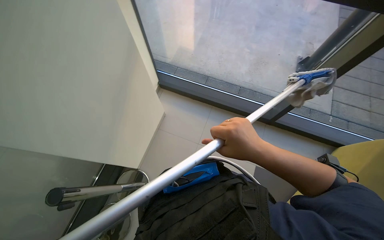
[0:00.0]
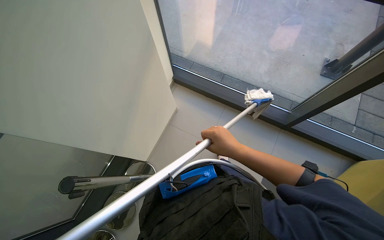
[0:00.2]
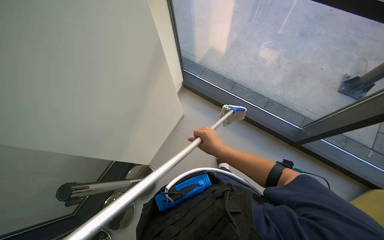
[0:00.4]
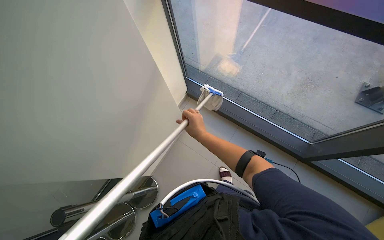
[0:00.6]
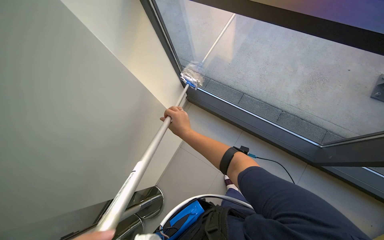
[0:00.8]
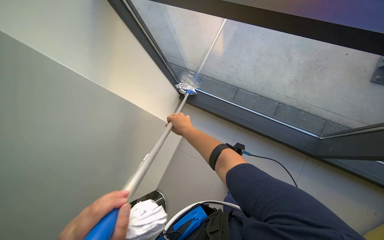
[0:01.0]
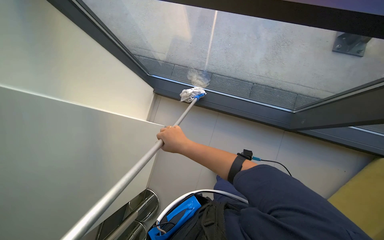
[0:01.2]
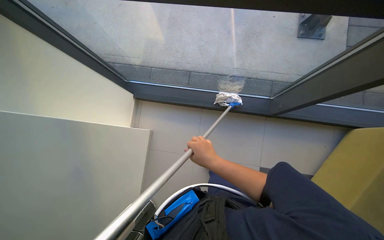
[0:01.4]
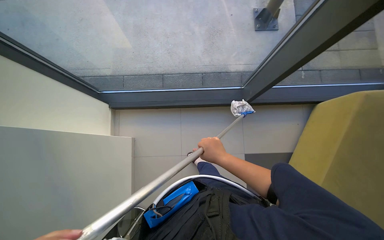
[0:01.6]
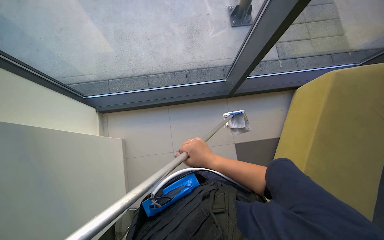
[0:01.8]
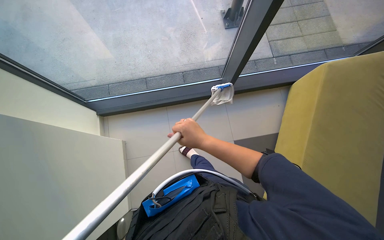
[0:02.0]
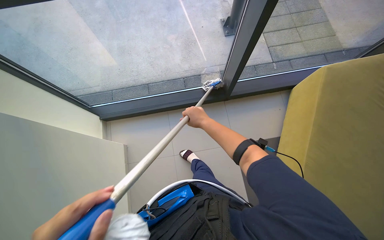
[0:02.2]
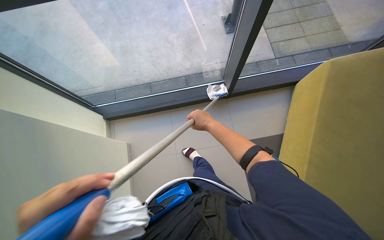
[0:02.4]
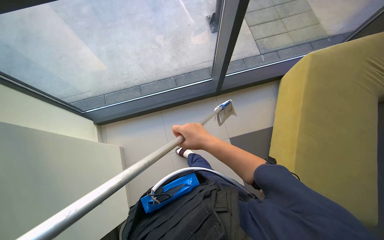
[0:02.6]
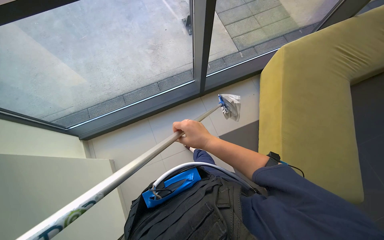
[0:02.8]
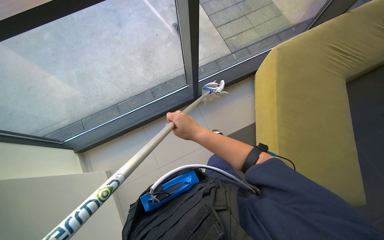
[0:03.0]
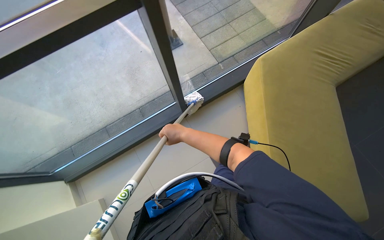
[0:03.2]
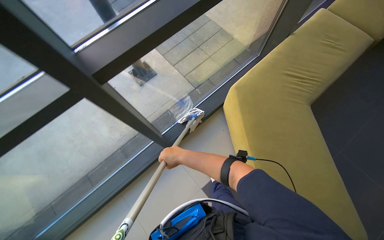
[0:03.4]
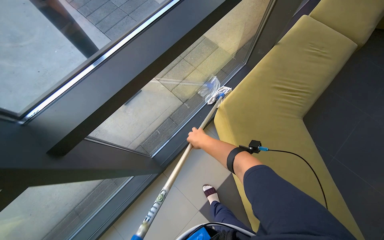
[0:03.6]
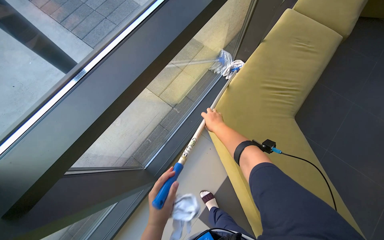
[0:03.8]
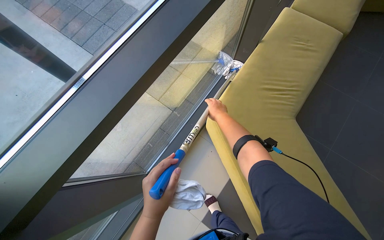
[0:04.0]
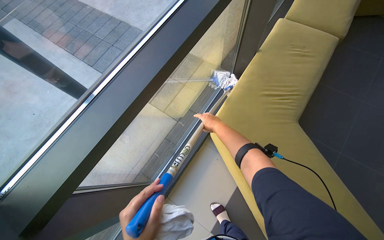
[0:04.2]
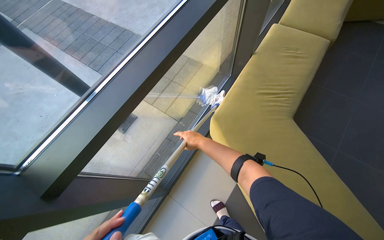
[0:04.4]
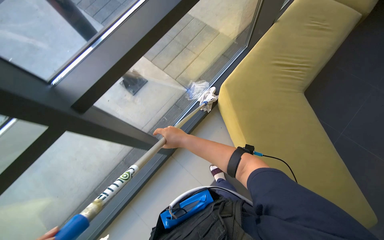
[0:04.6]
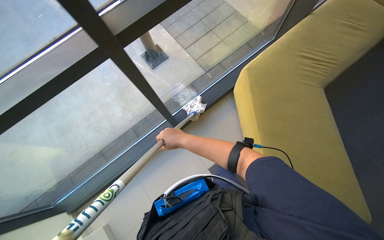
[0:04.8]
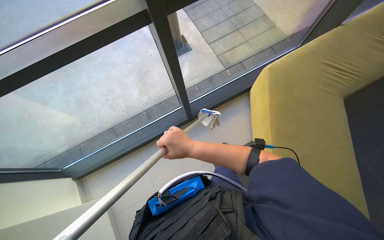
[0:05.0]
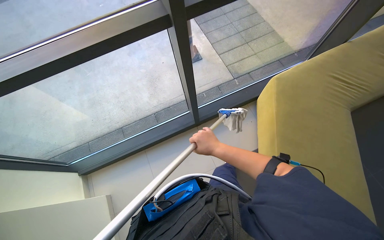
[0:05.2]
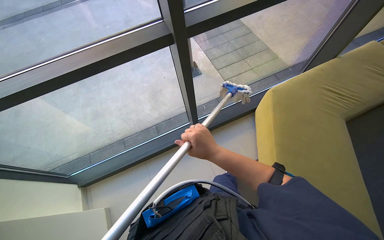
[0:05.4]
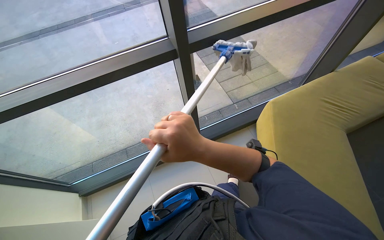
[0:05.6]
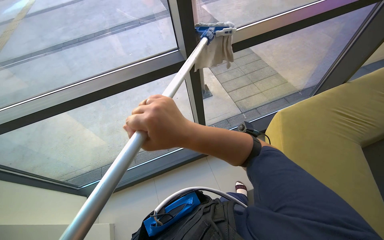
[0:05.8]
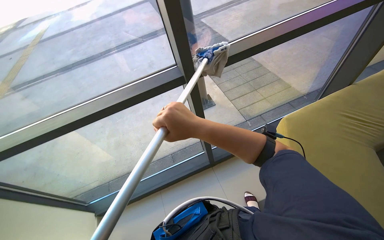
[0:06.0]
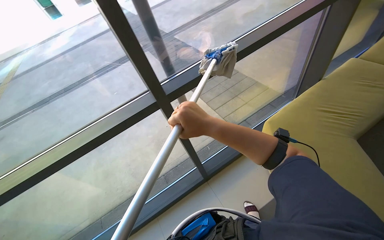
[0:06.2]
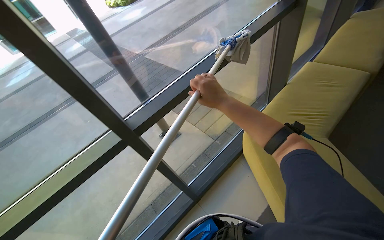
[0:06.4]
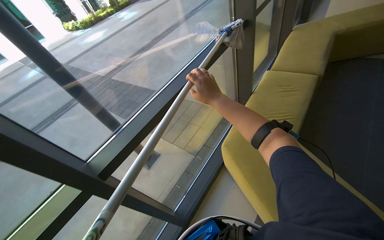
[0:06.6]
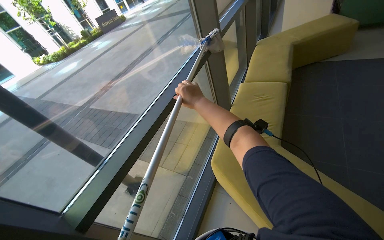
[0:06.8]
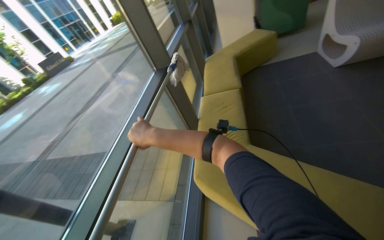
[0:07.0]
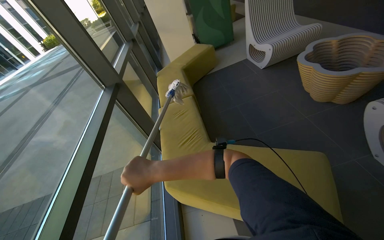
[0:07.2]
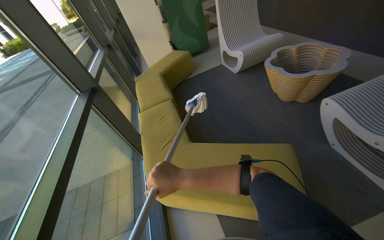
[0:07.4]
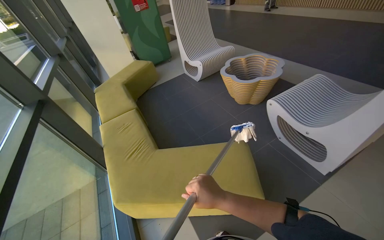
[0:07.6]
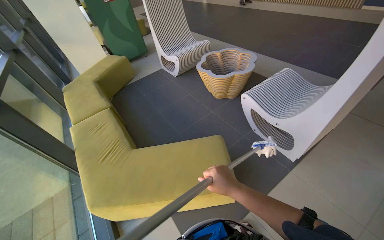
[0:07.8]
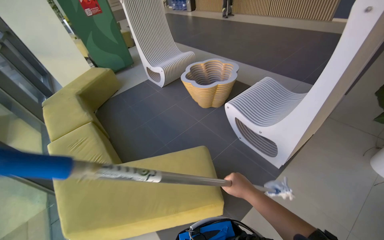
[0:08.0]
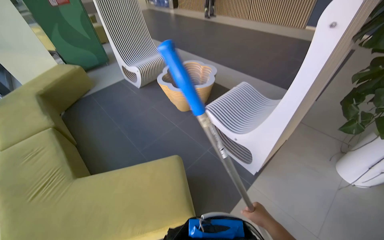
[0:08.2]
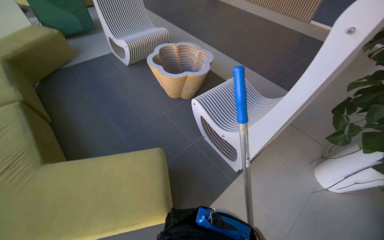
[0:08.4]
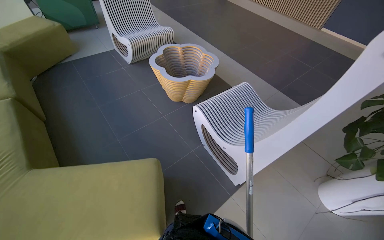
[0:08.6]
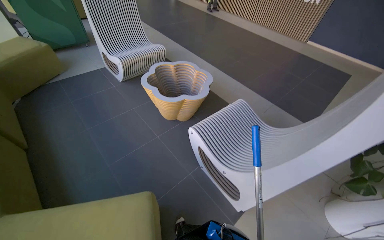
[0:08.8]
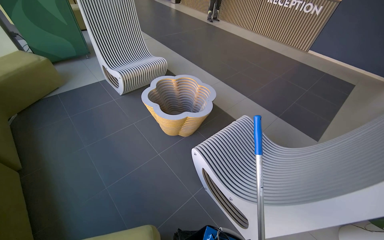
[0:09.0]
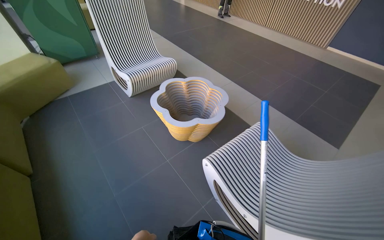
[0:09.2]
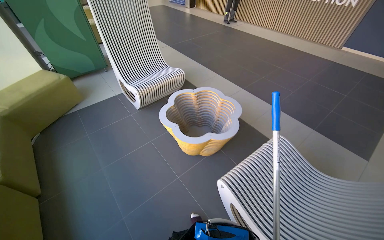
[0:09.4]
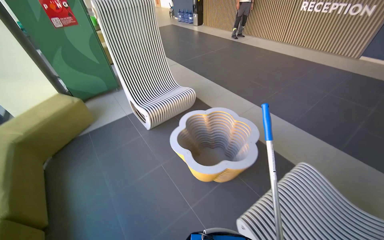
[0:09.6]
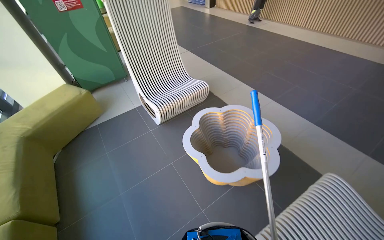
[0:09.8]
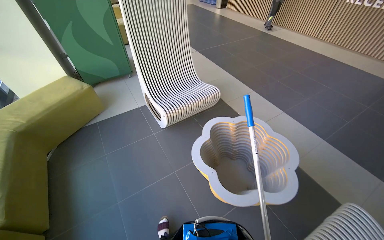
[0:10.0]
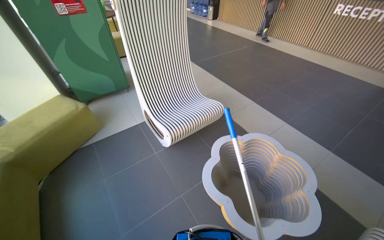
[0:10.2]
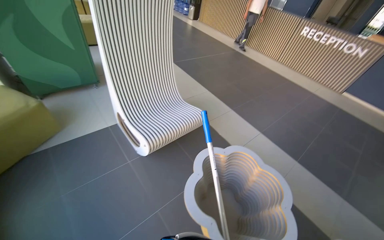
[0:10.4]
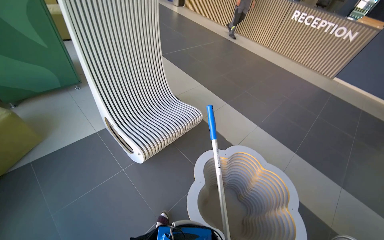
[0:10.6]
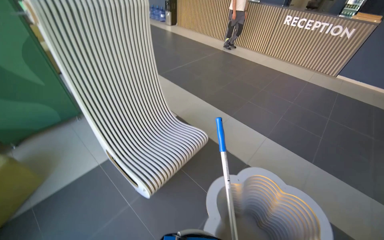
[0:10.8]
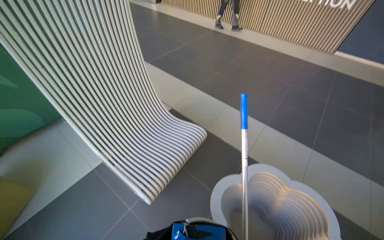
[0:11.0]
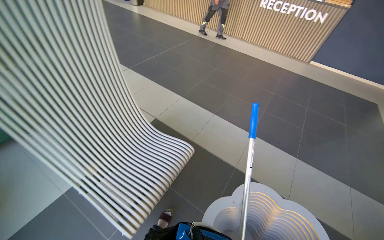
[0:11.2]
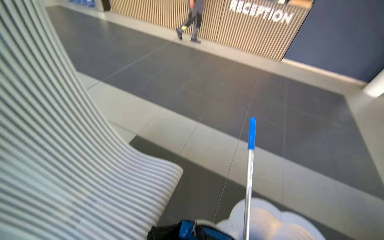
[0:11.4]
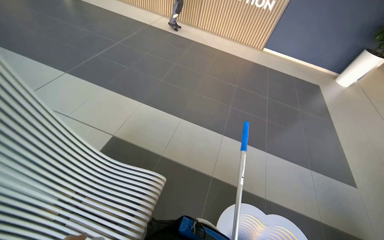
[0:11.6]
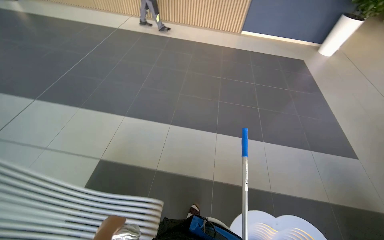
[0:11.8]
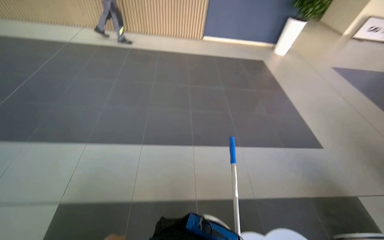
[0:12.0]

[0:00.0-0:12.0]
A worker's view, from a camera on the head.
Job: cleaning windows.
The whole recording: Cleaning glass windows. The worker cleans the large glass windows with a long-handled cleaning tool.
0:06.0 to 0:07.6: The wearer looks about 95 degrees further to the right. The camera pitches upward, by about 40 degrees.
0:07.6 to 0:09.0: The wearer moves roughly 80 cm. The view pans to the right by some 20 degrees.
0:09.0 to 0:10.4: The camera is carried about 1 m.
0:10.4 to 0:12.0: The camera travels about 1 m. The head turns to the right by about 40 degrees.

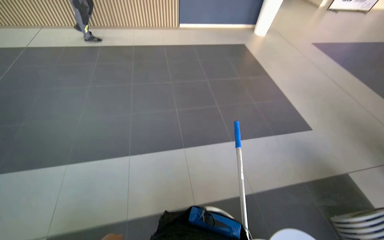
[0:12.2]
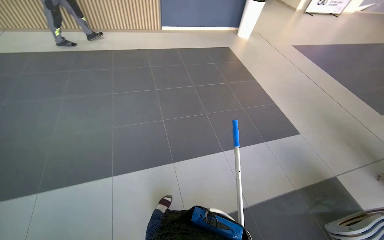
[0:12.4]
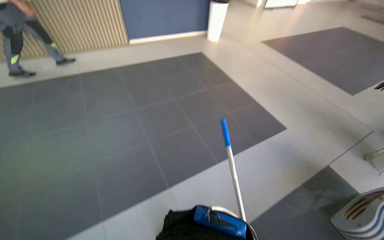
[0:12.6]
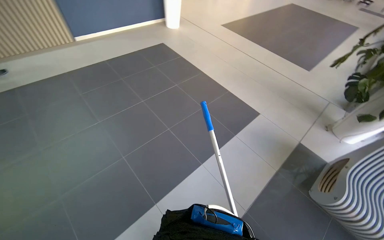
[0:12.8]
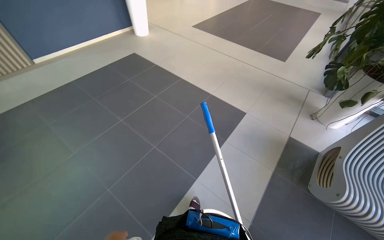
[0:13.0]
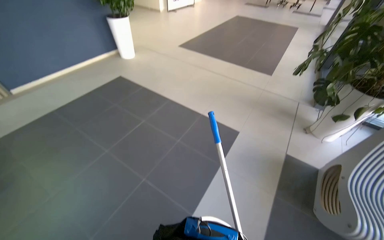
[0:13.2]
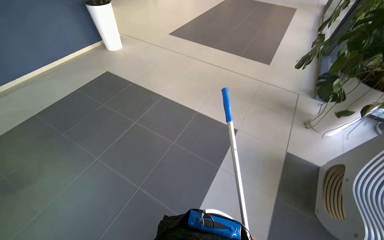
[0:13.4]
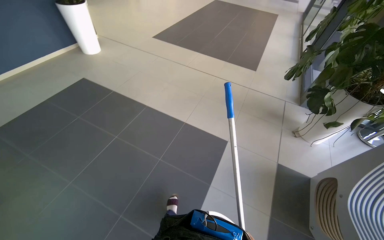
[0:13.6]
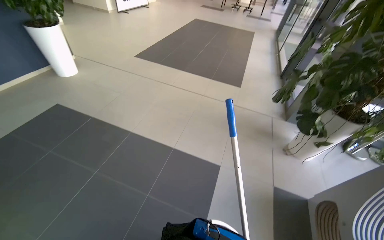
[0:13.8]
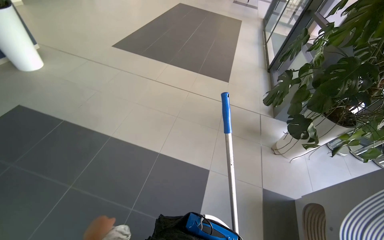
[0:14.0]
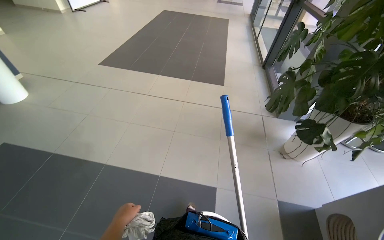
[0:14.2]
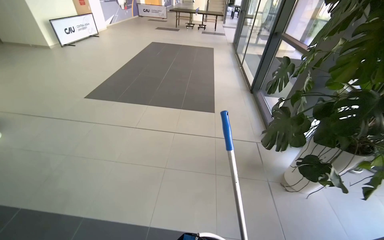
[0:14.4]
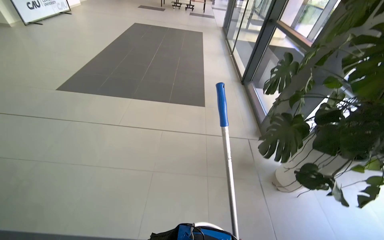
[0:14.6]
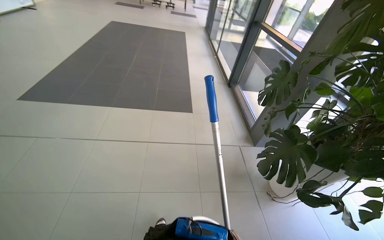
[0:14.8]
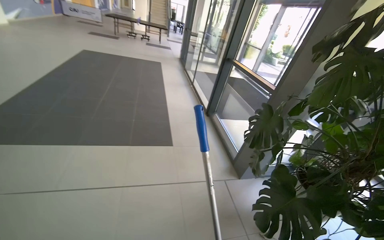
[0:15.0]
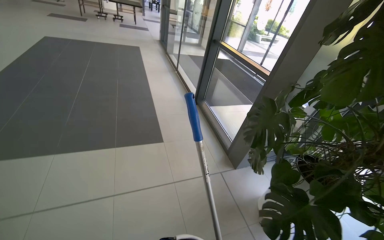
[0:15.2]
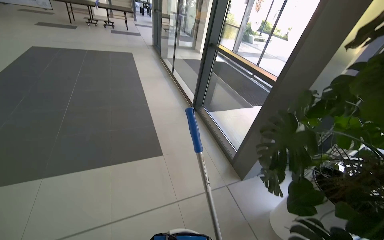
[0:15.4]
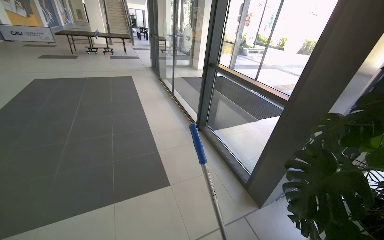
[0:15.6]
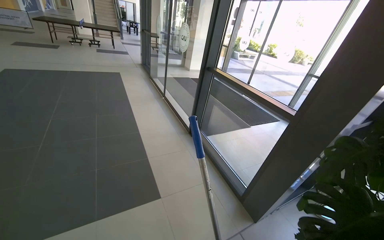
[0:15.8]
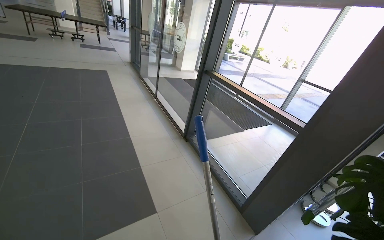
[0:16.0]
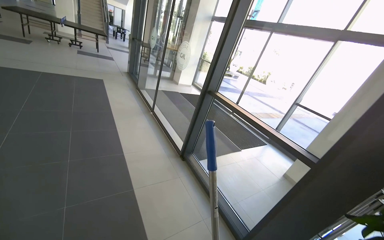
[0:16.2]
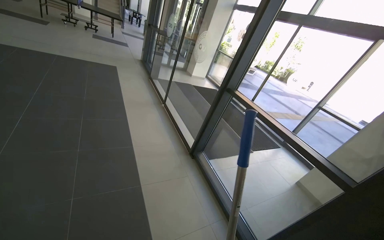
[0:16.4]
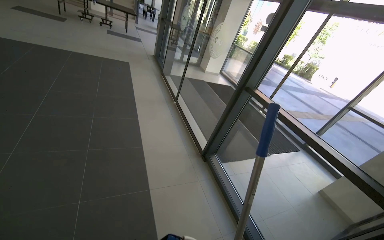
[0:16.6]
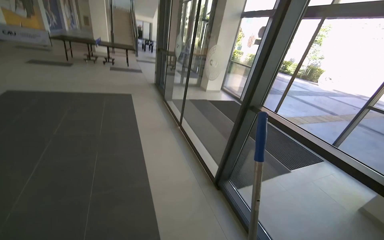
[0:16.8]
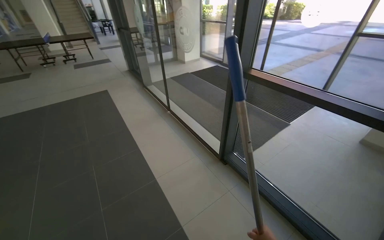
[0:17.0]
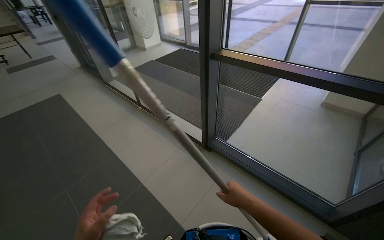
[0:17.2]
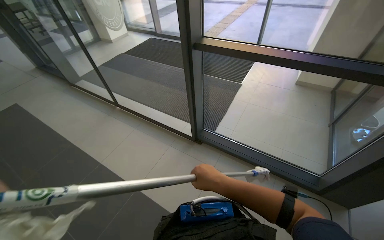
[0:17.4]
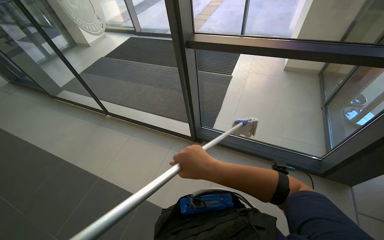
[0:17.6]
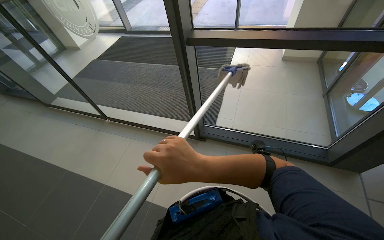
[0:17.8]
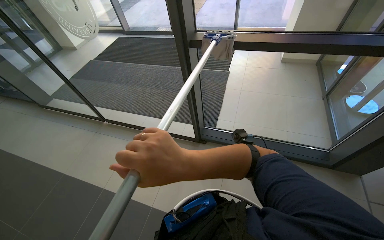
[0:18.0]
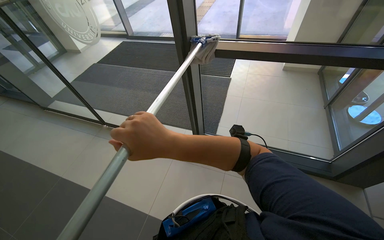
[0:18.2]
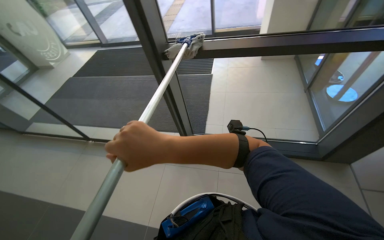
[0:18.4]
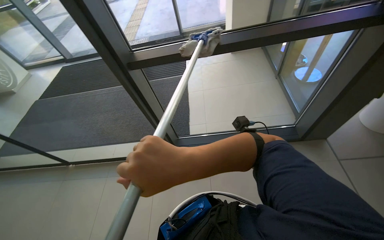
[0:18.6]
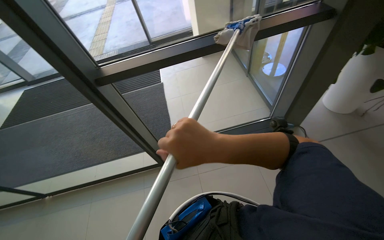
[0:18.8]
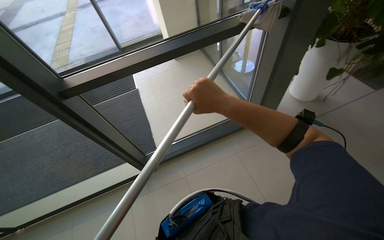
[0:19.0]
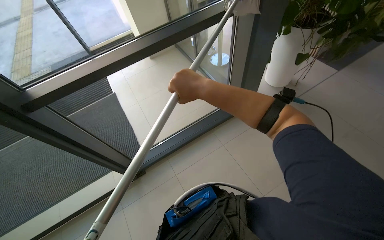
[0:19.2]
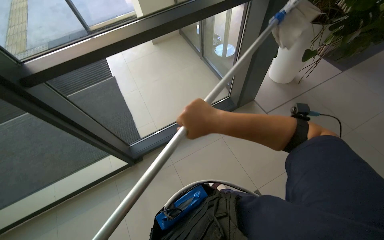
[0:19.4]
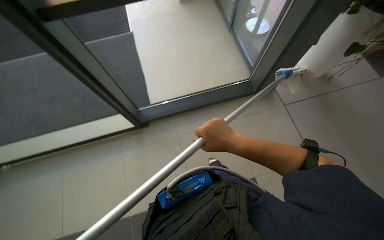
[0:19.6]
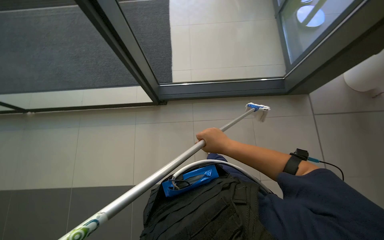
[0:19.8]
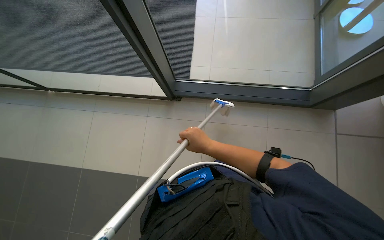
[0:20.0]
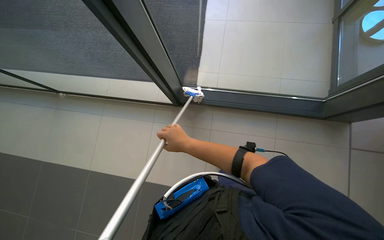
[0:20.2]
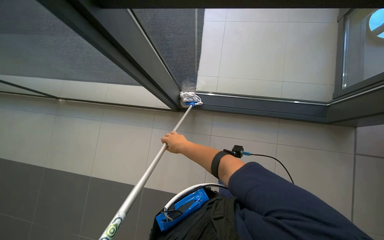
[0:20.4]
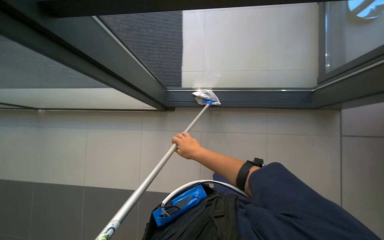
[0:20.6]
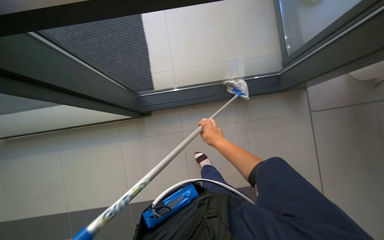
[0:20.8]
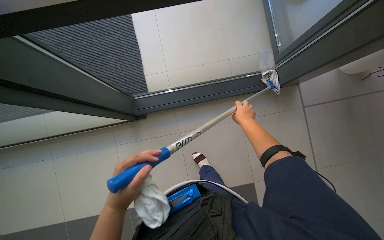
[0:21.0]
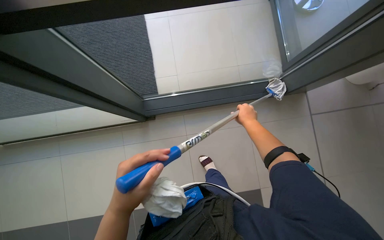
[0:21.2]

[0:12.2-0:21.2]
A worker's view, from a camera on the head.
Job: cleaning windows.
The whole recording: Cleaning glass windows. The worker cleans the large glass windows with a long-handled cleaning tool.
0:12.2 to 0:13.8: The wearer moves about 1.5 m. The wearer's head swings approximately 60 degrees to the right.
0:13.8 to 0:15.2: The wearer moves approximately 1.5 m. The wearer looks approximately 40 degrees further to the right.
0:15.2 to 0:16.6: The wearer moves roughly 1 m.
0:16.6 to 0:18.2: The camera is carried approximately 90 cm. The head turns to the right by about 55 degrees. The view tips downward by approximately 15 degrees.
0:18.2 to 0:19.8: The head turns to the right by some 25 degrees. The view tilts roughly 20 degrees downward.
0:19.8 to 0:21.2: The head turns to the left by approximately 15 degrees. The right hand moves farther from the camera and up the picture, roughly 30 cm.
